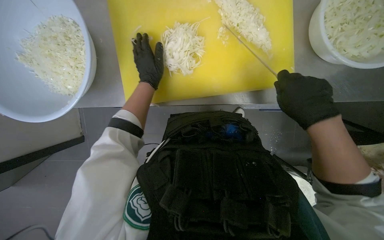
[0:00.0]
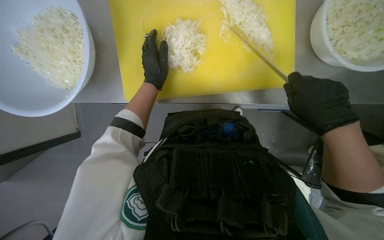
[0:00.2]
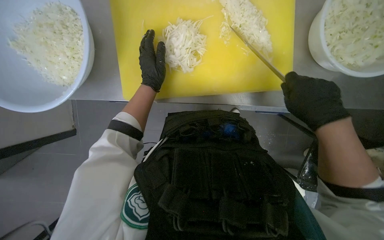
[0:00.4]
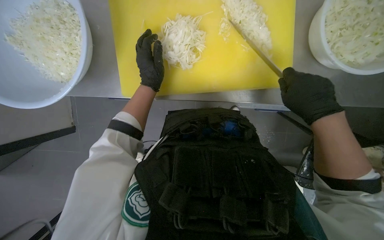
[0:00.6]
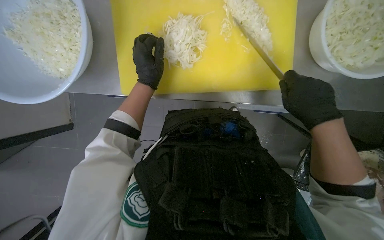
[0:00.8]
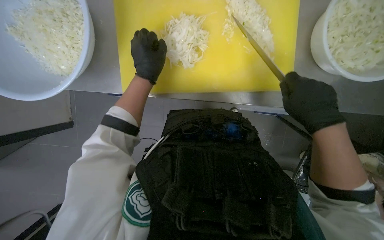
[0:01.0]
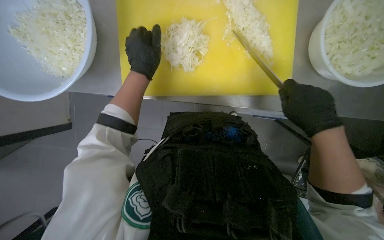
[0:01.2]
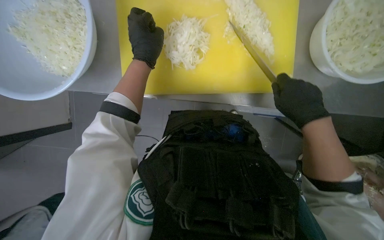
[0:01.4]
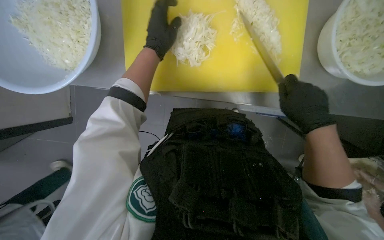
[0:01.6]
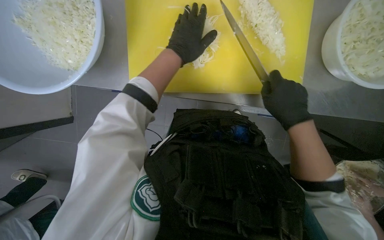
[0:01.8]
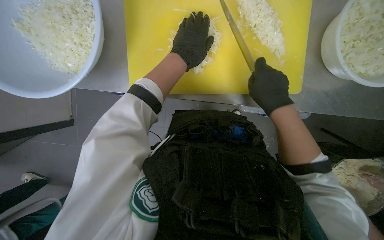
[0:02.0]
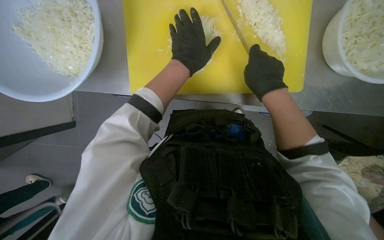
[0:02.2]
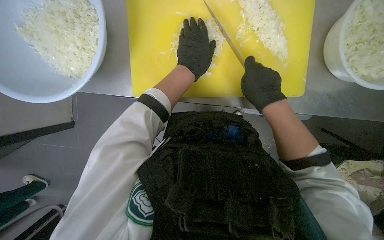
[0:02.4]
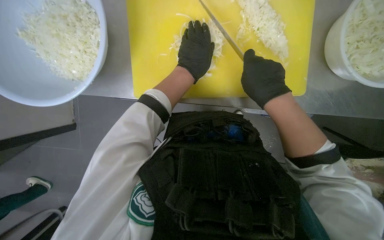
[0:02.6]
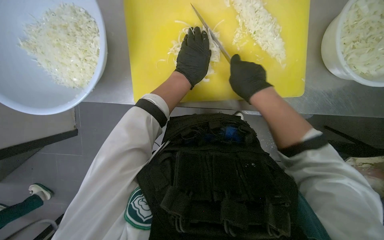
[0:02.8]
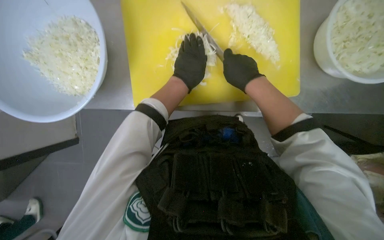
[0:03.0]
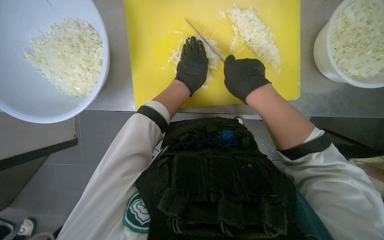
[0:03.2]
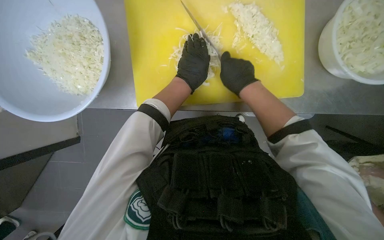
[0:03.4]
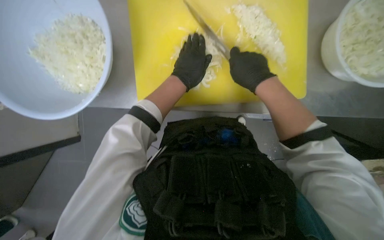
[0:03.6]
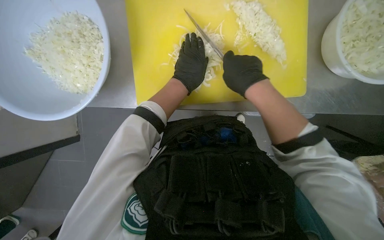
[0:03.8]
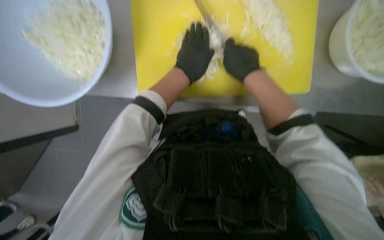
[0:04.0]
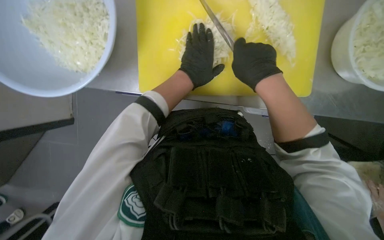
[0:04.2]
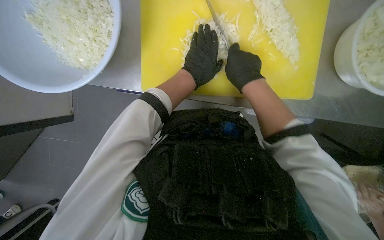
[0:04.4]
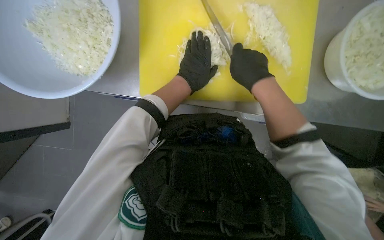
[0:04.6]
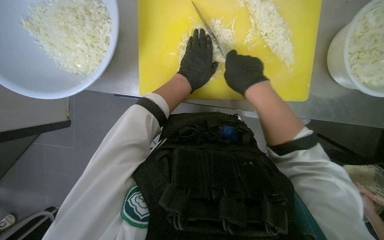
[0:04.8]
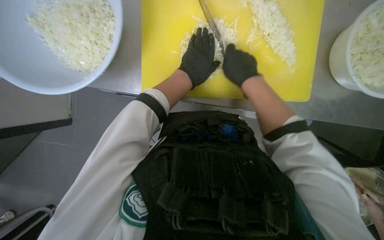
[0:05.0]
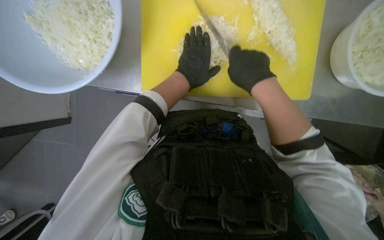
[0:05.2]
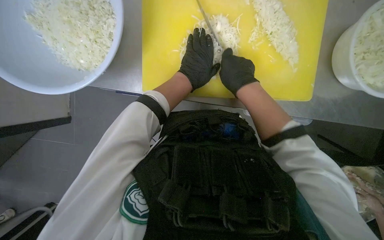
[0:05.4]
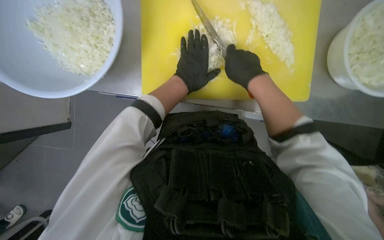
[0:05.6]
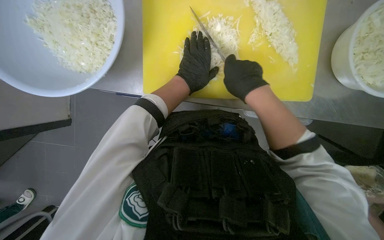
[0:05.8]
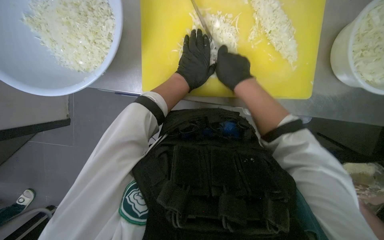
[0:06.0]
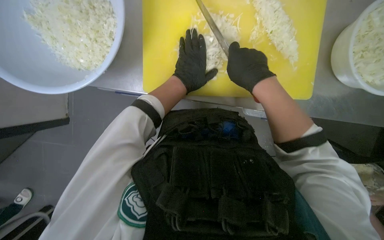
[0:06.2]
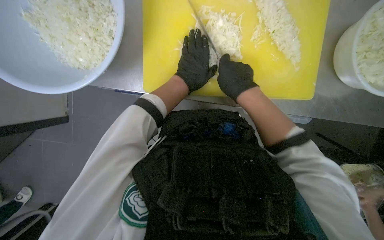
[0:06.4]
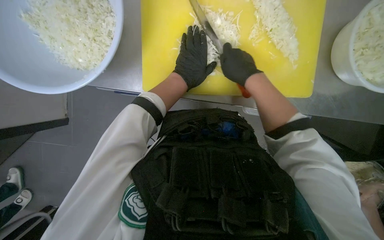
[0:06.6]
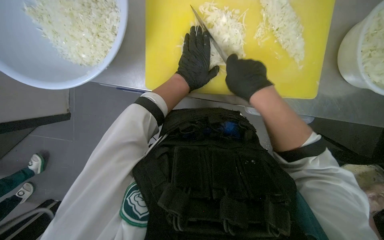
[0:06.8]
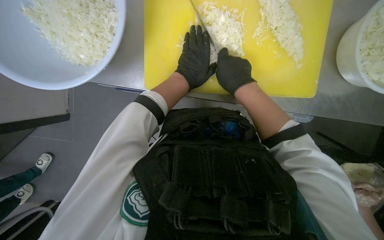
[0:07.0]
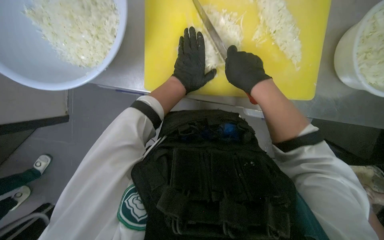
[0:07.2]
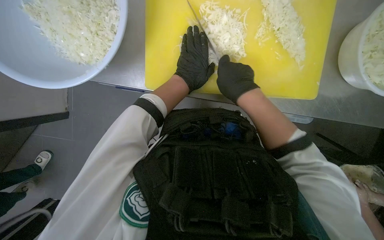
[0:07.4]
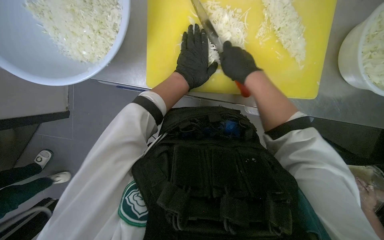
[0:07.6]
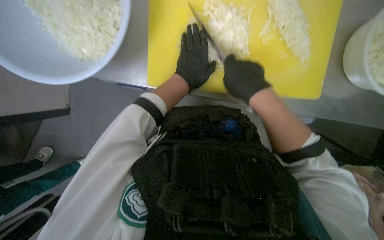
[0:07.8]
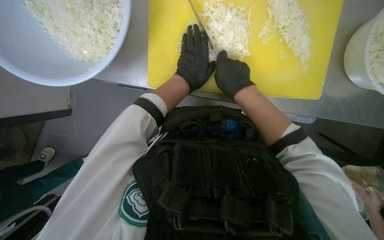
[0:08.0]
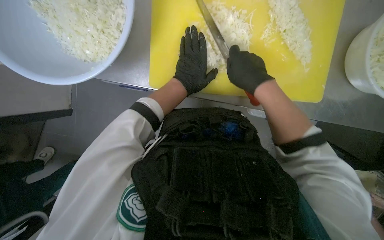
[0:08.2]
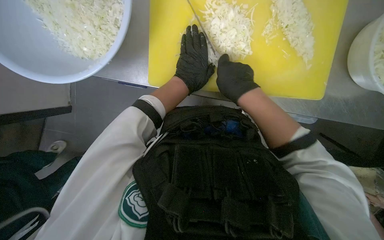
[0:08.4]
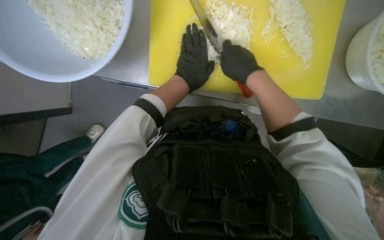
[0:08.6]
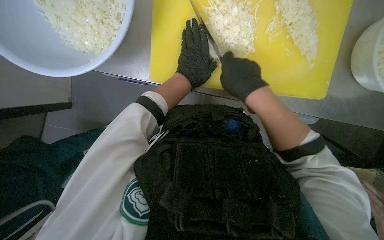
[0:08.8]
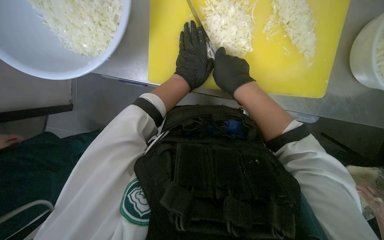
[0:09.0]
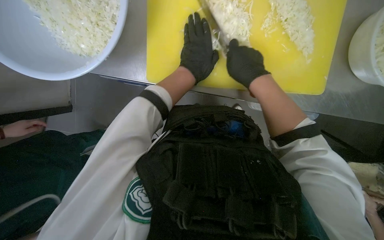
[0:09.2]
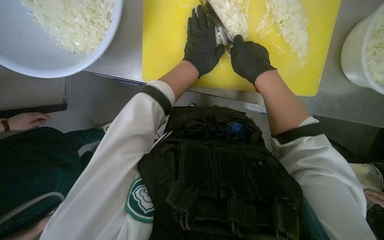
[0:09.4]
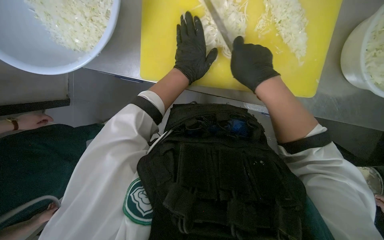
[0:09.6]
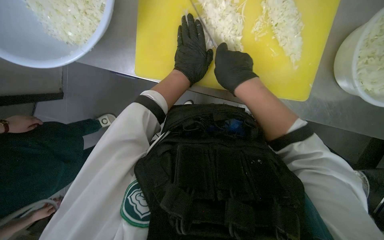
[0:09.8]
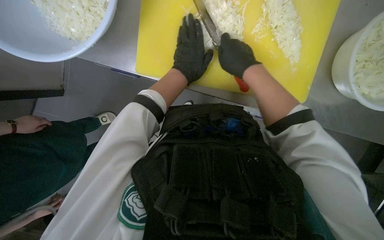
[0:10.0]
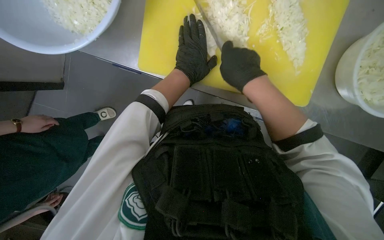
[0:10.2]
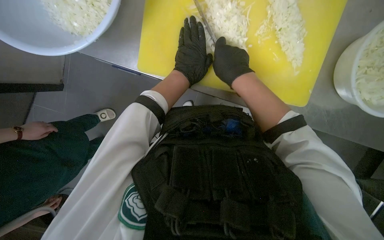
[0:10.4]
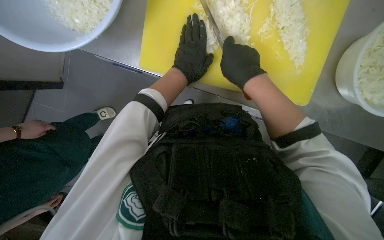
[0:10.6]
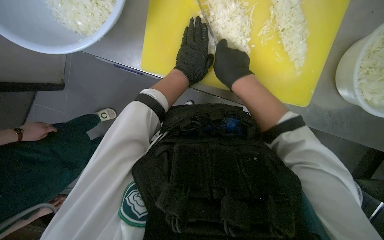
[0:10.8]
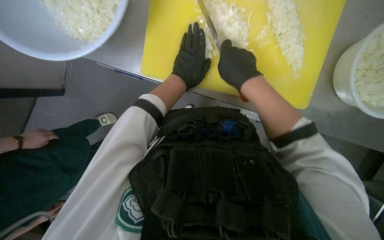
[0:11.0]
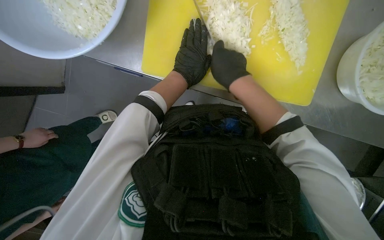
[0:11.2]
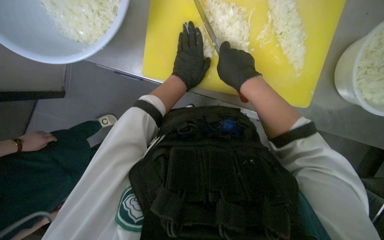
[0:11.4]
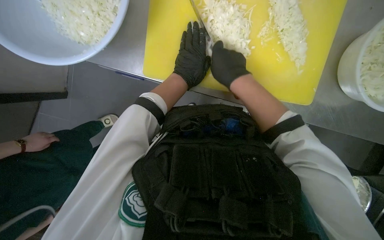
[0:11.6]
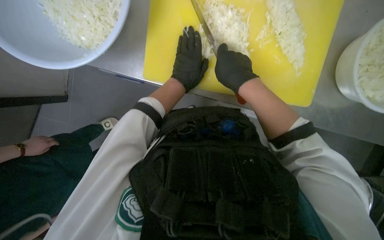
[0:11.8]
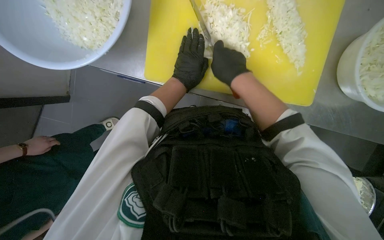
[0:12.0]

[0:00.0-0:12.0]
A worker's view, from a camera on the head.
Job: preparing food.
The whole recording: Chopping onions. The worker chops another piece of onion on the yellow cutting board.
0:00.0 to 0:01.6: The hands make small movements and keep their place.
0:01.6 to 0:03.0: The right hand shifts roughly 20 cm up the picture and to the left.
0:03.0 to 0:07.6: The hands stay close to where they were, moving slightly.
0:07.6 to 0:12.0: The hands make small movements and keep their place.

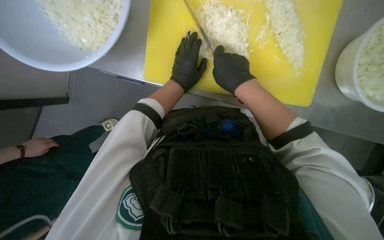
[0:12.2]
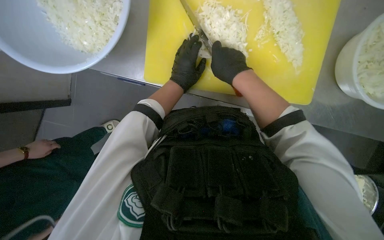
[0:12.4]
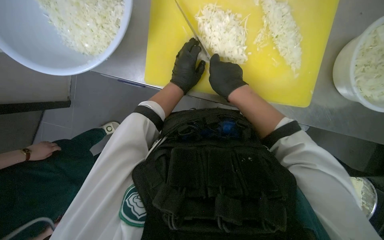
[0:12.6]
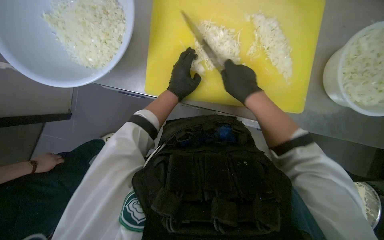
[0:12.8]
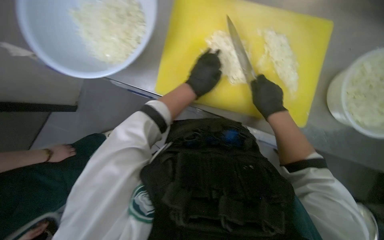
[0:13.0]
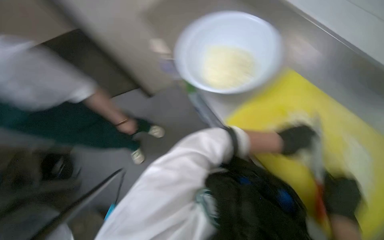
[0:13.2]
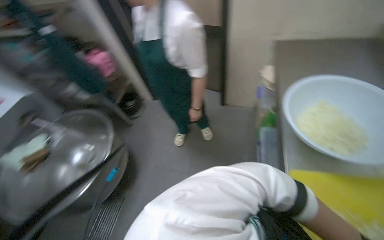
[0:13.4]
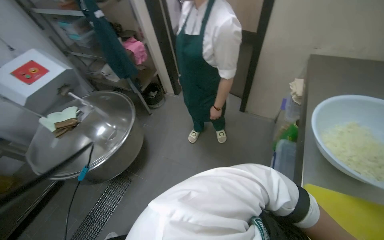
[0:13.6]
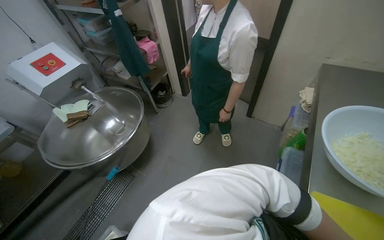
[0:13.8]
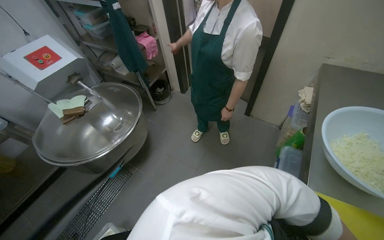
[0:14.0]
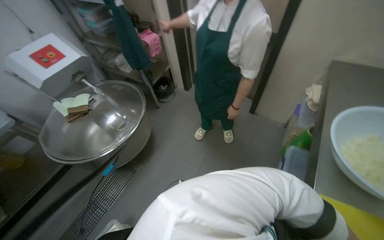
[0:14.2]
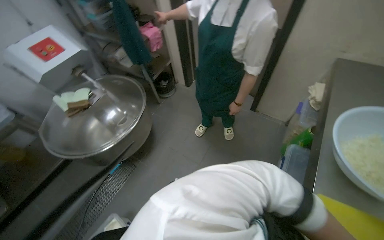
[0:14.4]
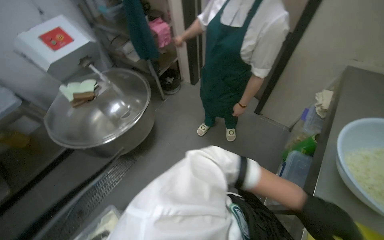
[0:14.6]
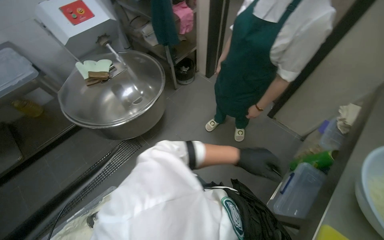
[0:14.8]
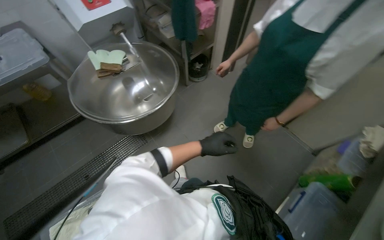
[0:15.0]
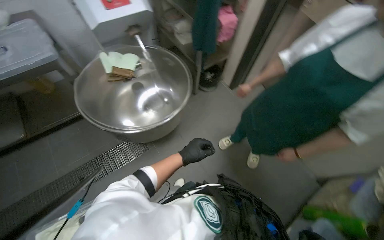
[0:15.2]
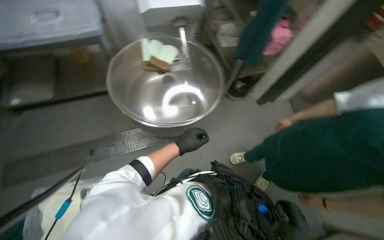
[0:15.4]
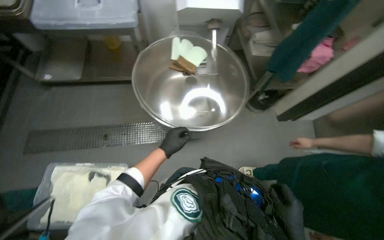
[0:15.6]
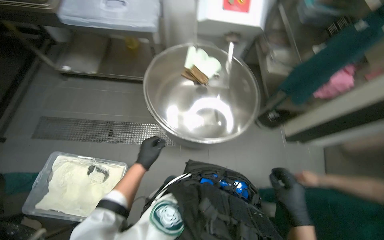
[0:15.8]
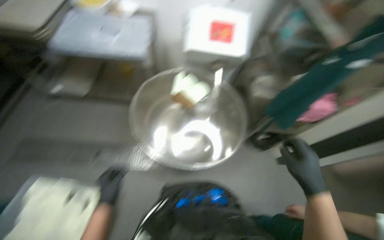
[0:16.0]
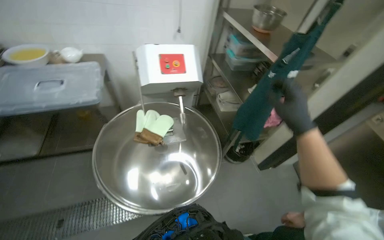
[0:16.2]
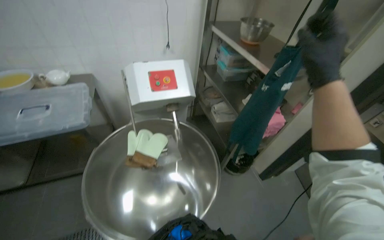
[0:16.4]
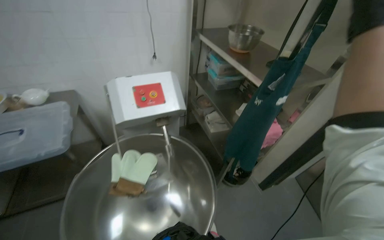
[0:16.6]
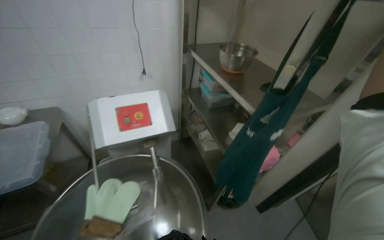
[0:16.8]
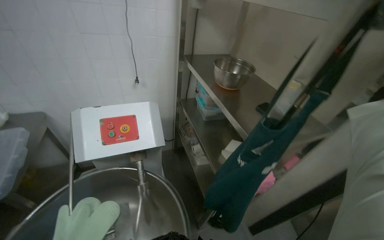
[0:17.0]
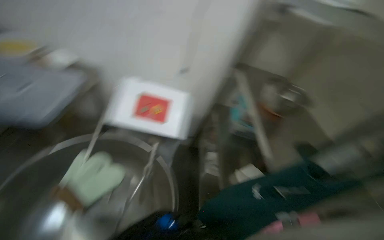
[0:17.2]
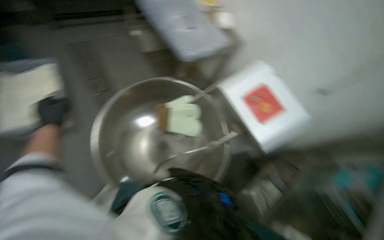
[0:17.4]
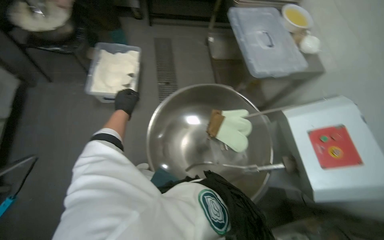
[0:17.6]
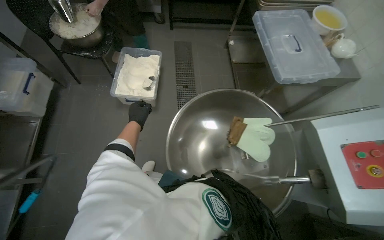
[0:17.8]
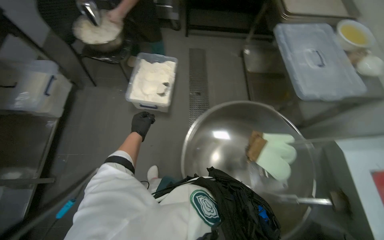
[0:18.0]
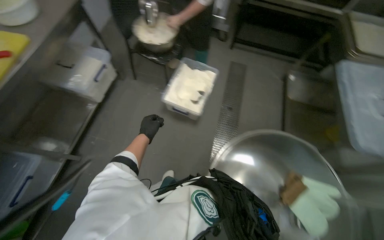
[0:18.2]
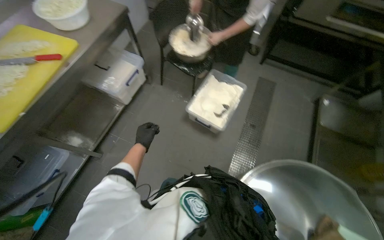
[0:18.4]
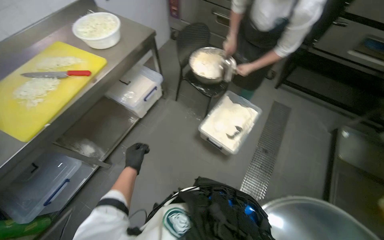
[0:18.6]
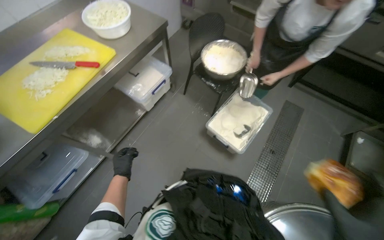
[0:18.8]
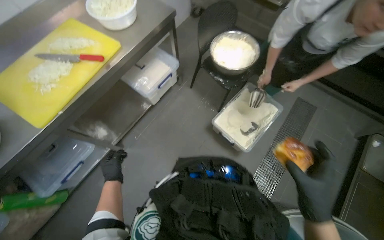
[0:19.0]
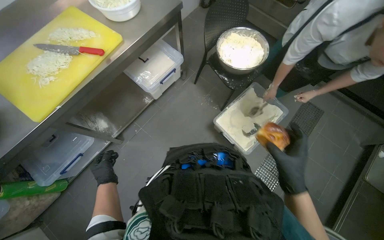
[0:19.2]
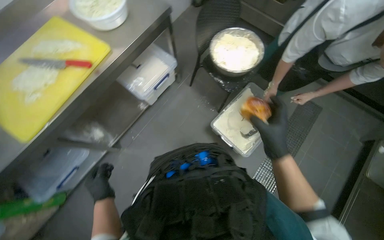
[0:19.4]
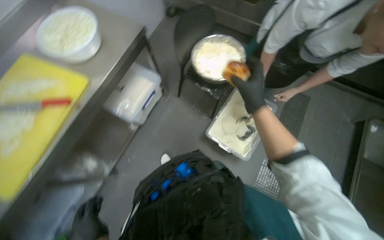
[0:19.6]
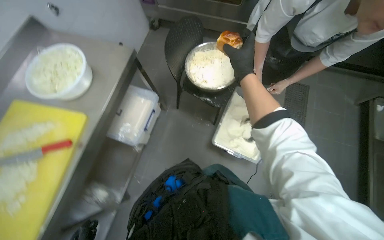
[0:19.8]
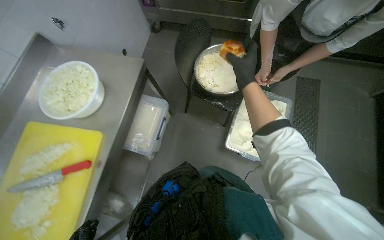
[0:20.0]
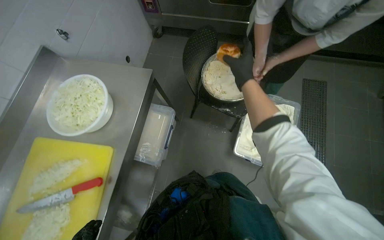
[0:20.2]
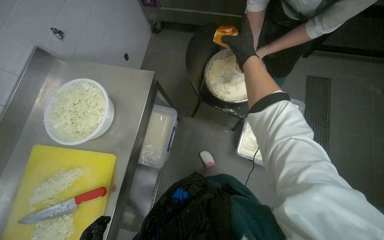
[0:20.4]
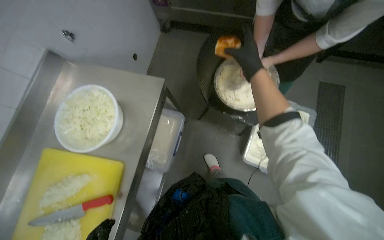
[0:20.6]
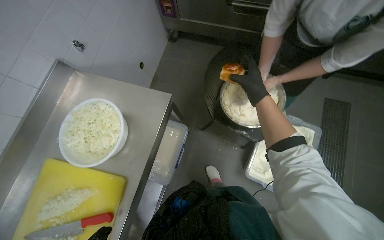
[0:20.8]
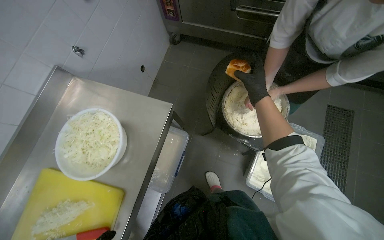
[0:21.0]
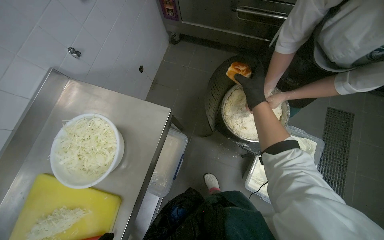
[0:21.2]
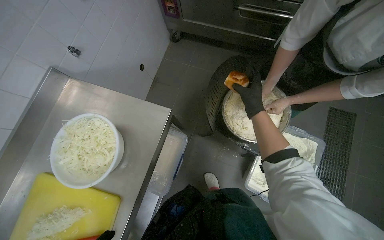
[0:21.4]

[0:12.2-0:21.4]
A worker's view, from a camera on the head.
Job: preparing food.
The whole recording: Chopping onions. The worker chops another piece of onion on the yellow cutting board.
0:12.2 to 0:13.8: The head turns to the left by roughly 50 degrees. The wearer looks roughly 10 degrees further upward.
0:13.8 to 0:15.2: The scene turns approximately 25 degrees clockwise in the picture.
0:15.2 to 0:16.8: The camera is carried some 70 cm. The view tips upward by about 20 degrees.
0:16.8 to 0:18.4: The camera travels roughly 50 cm. The wearer looks about 135 degrees further to the left.
0:18.4 to 0:19.8: The wearer moves some 50 cm.
0:19.8 to 0:21.4: The camera travels approximately 40 cm.
